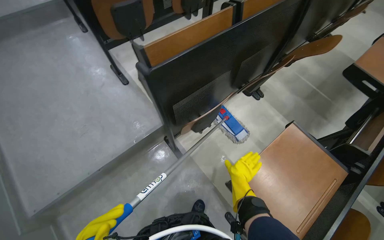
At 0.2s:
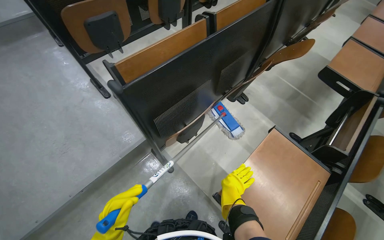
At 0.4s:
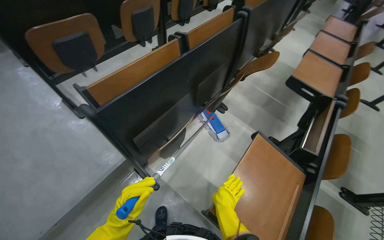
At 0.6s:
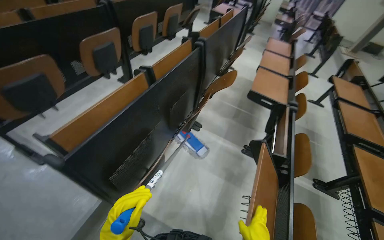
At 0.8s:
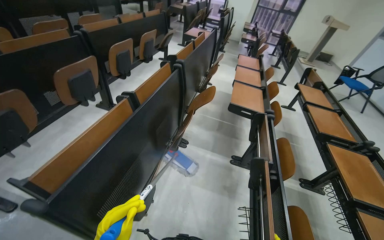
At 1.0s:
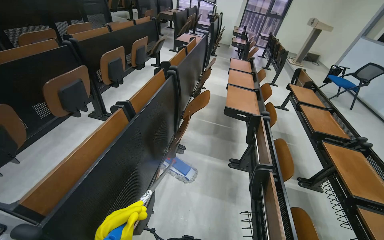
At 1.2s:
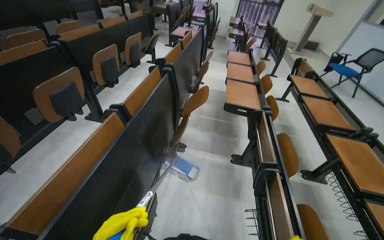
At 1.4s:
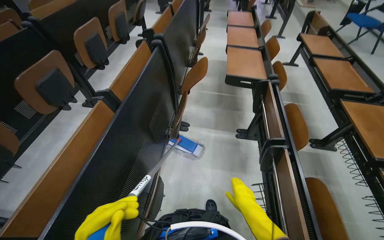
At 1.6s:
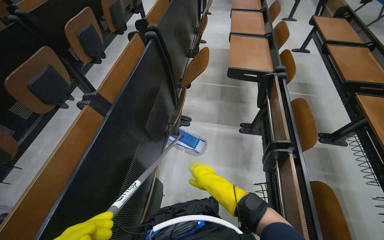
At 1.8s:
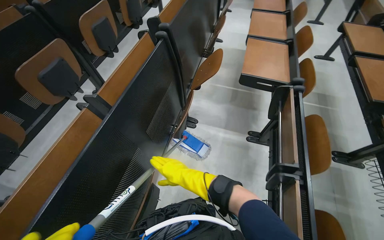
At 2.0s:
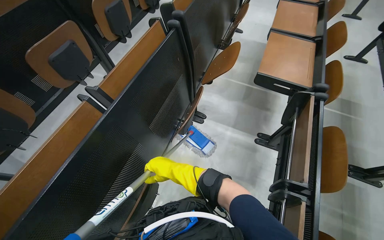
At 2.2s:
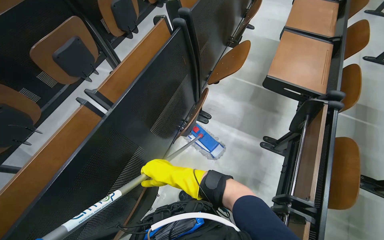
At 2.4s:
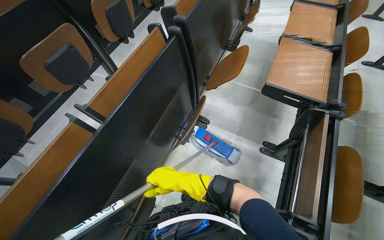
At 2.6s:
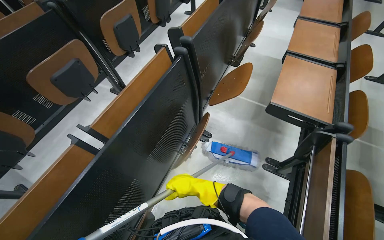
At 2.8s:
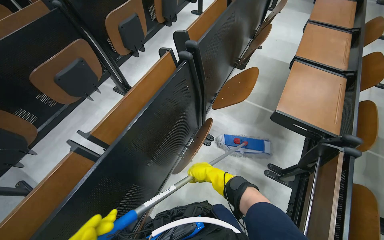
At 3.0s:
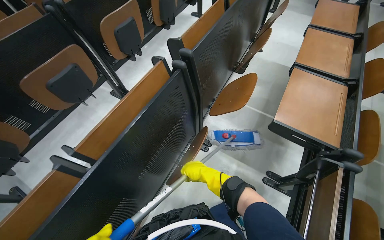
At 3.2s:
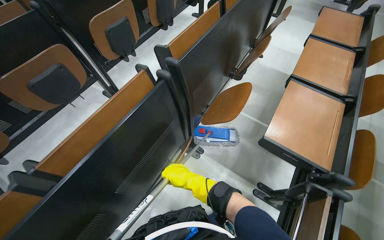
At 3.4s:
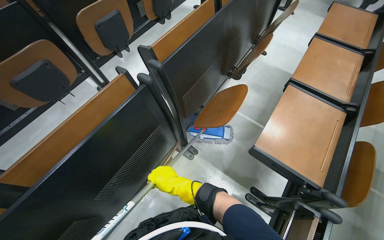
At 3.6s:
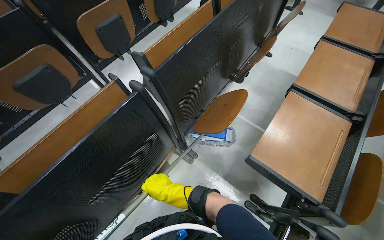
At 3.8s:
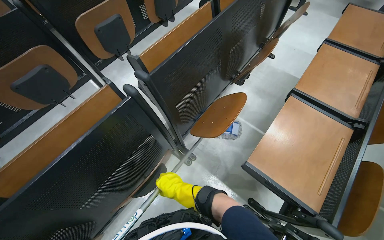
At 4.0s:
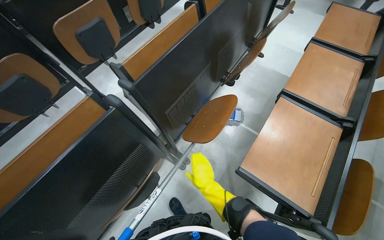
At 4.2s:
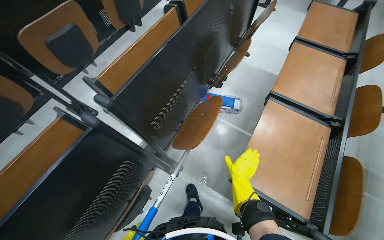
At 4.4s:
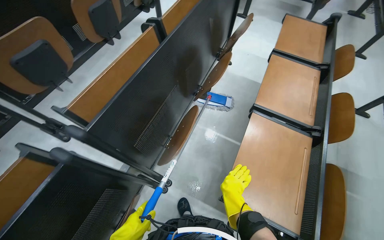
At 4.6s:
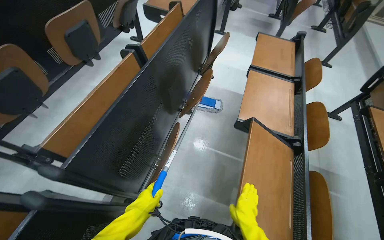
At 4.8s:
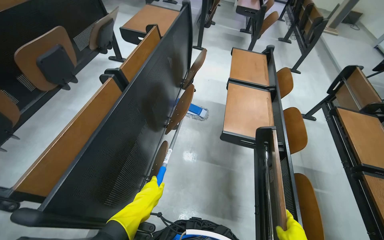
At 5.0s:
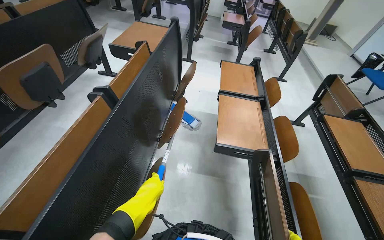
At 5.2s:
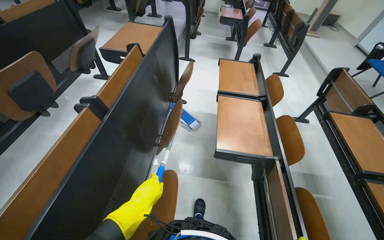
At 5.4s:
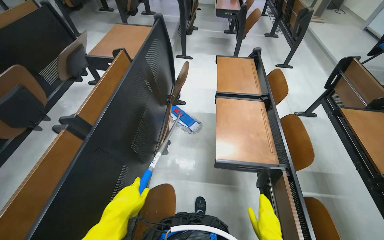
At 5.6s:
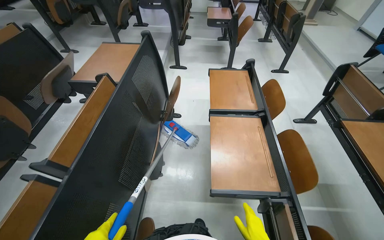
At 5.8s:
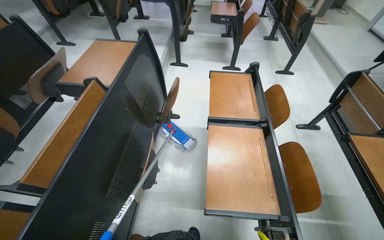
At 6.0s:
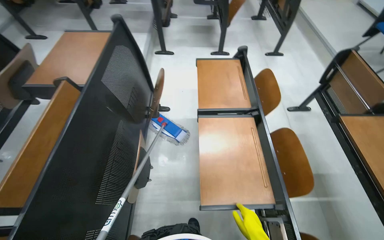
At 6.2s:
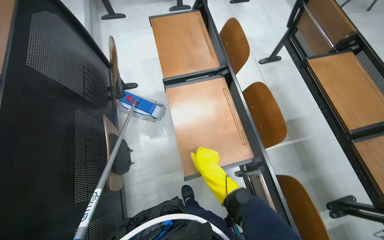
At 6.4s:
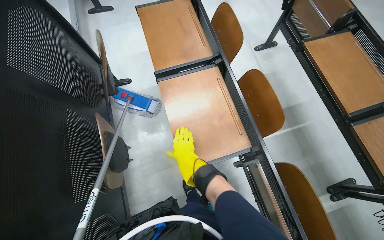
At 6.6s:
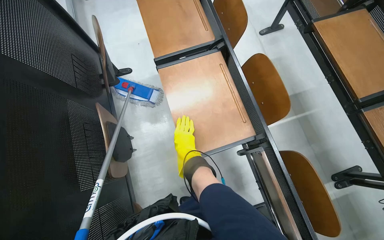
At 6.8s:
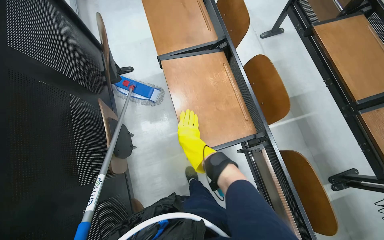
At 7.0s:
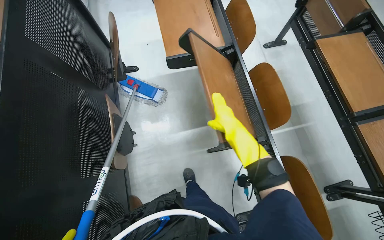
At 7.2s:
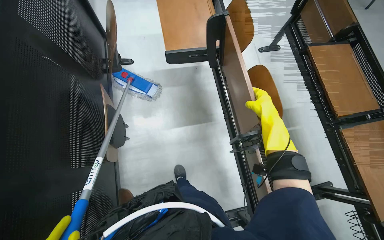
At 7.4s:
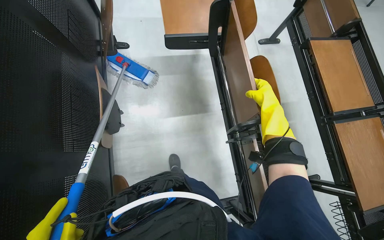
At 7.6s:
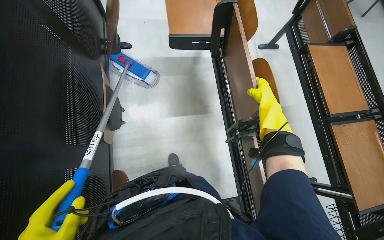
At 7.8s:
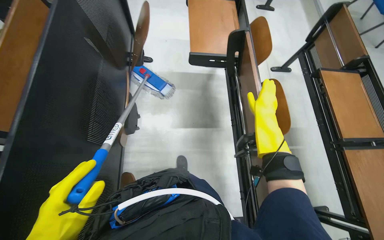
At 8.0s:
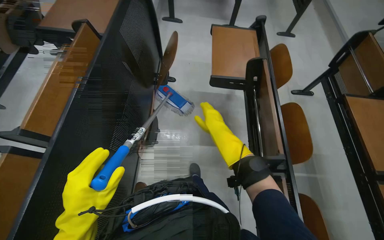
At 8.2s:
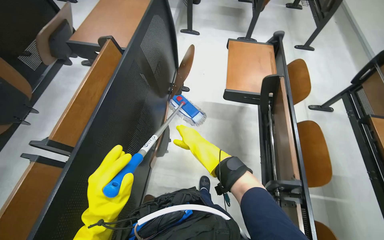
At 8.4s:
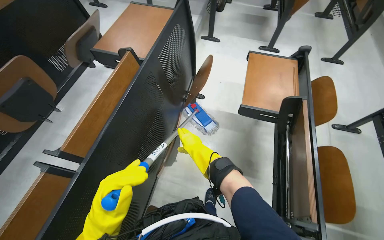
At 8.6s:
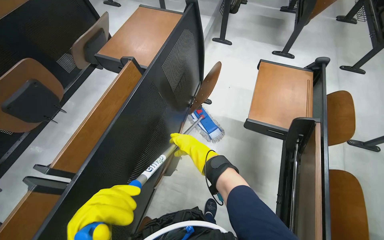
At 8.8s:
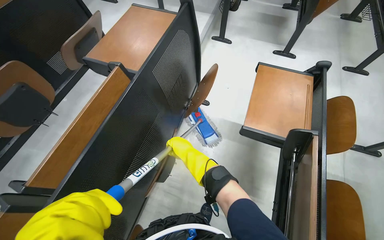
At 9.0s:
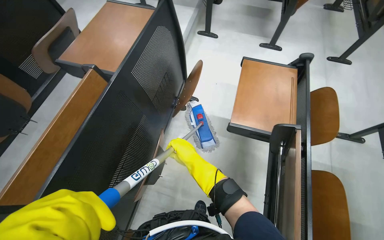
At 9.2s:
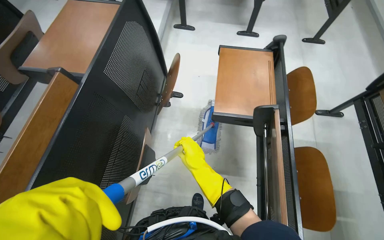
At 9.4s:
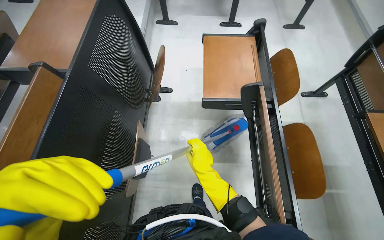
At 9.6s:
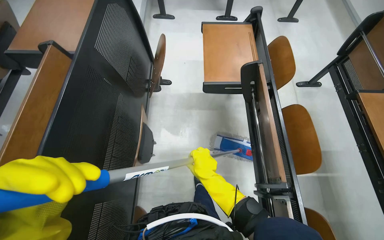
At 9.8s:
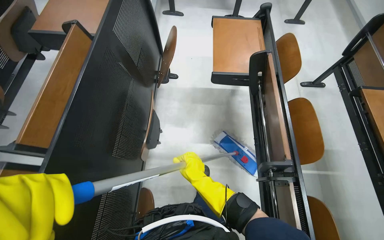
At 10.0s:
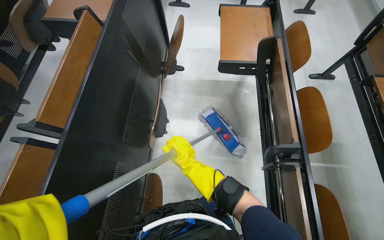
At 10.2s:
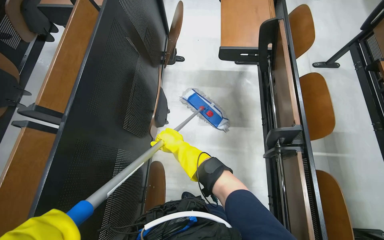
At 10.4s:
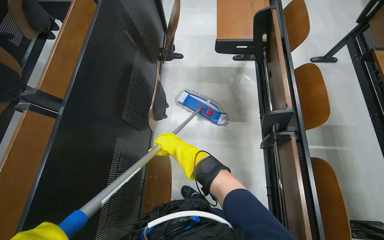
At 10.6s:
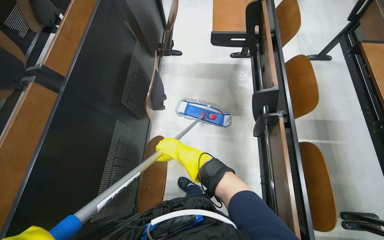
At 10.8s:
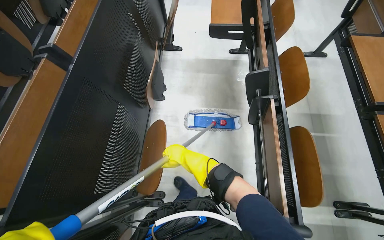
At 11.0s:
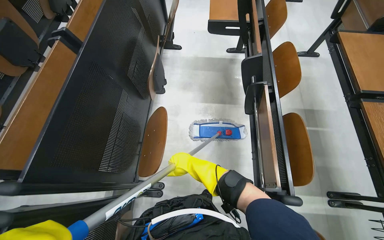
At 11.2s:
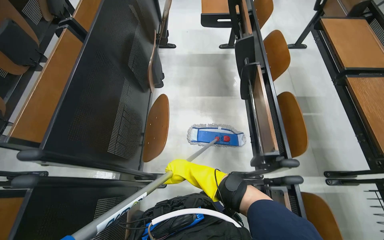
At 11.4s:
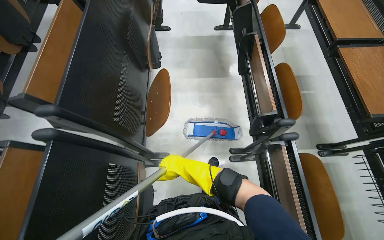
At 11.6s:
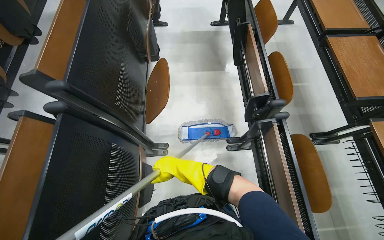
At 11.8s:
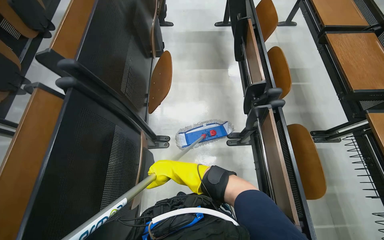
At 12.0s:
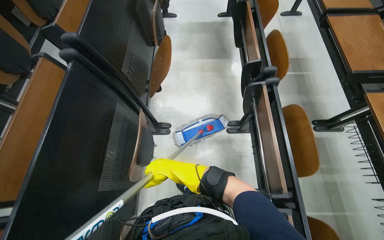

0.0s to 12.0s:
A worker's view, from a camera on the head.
Job: mopping floor.
The whole recording: Mopping lecture hall floor. The worker washes the mop, then mops the floor of the lecture hall, moving between rows of desks.
0.0s to 1.6s: The wearer's head swings approximately 45 degrees to the right.
1.6s to 3.0s: The wearer moves about 50 cm. The wearer looks roughly 20 degrees further to the left.
3.0s to 4.4s: The head travels some 50 cm.
4.4s to 6.0s: The head travels about 60 cm. The wearer's head swings some 25 degrees to the right.
6.0s to 7.6s: The wearer looks about 20 degrees further downward.
7.6s to 9.0s: The wearer looks some 25 degrees further to the left. The wearer looks about 15 degrees further upward.
10.4s to 12.0s: The camera is carried roughly 90 cm.

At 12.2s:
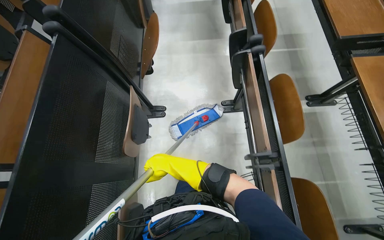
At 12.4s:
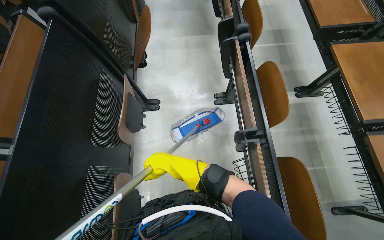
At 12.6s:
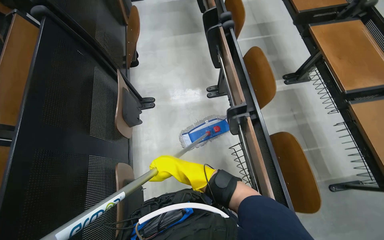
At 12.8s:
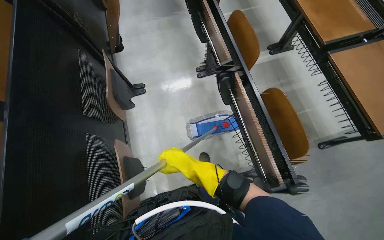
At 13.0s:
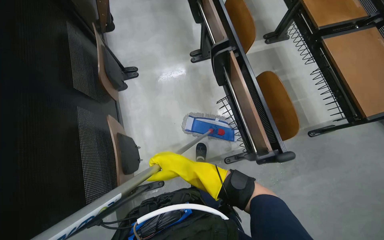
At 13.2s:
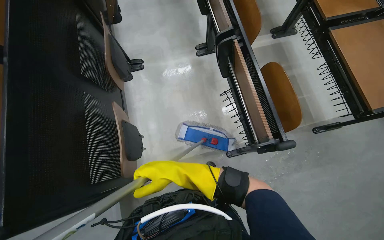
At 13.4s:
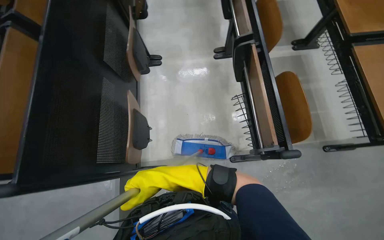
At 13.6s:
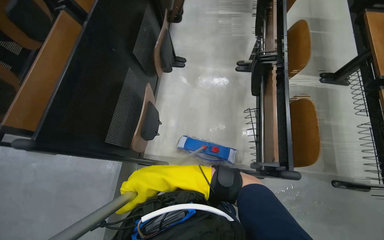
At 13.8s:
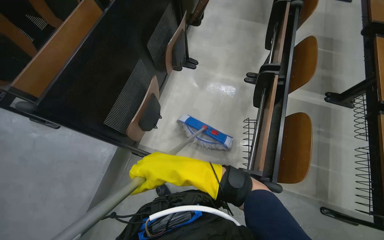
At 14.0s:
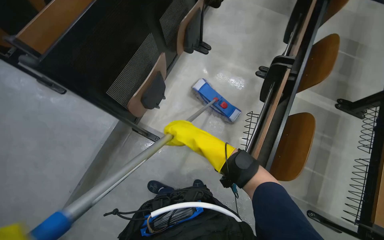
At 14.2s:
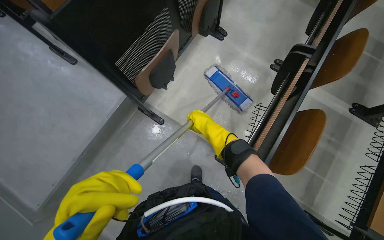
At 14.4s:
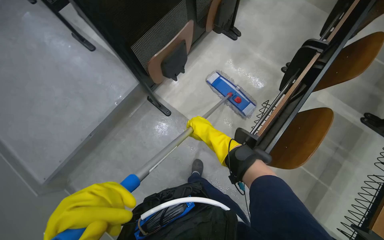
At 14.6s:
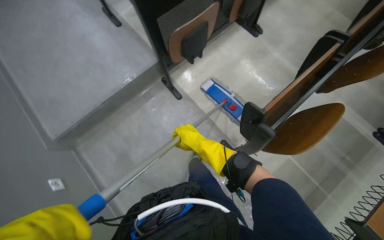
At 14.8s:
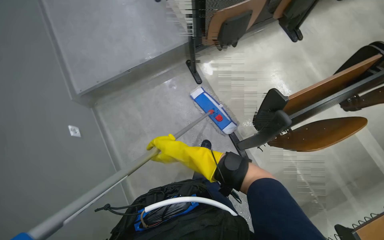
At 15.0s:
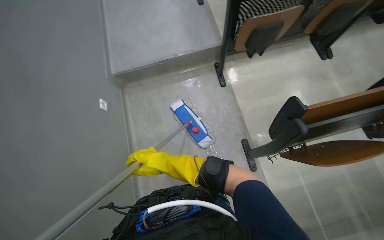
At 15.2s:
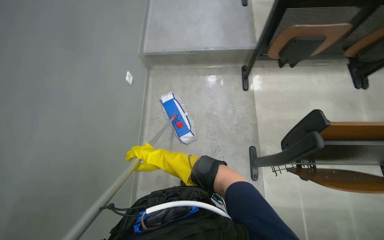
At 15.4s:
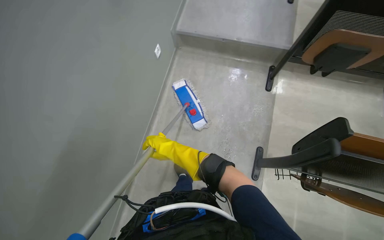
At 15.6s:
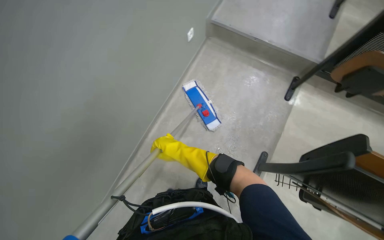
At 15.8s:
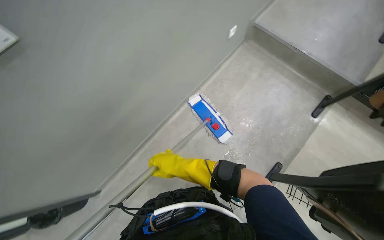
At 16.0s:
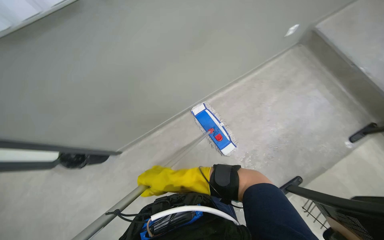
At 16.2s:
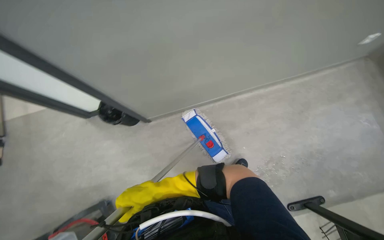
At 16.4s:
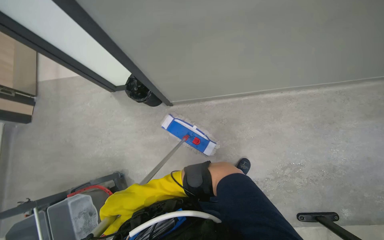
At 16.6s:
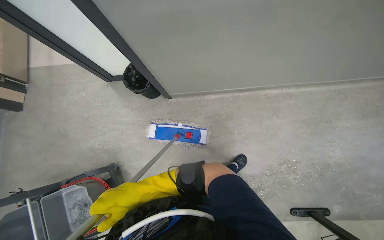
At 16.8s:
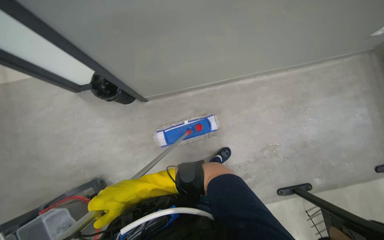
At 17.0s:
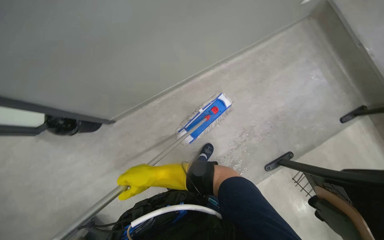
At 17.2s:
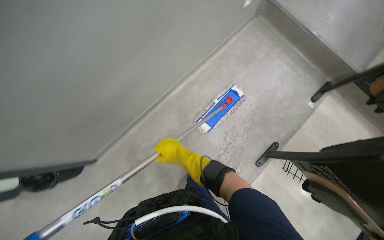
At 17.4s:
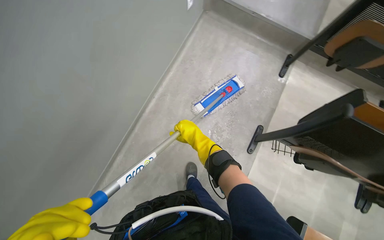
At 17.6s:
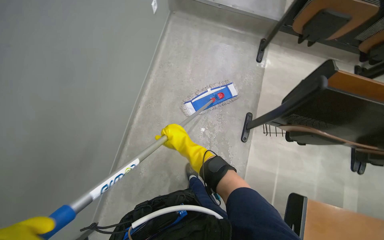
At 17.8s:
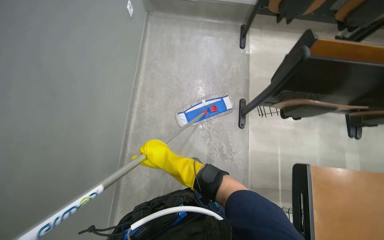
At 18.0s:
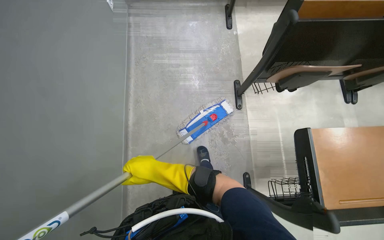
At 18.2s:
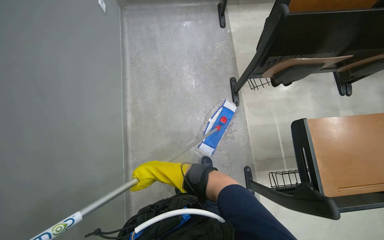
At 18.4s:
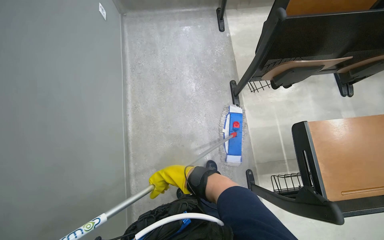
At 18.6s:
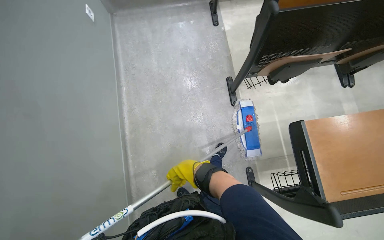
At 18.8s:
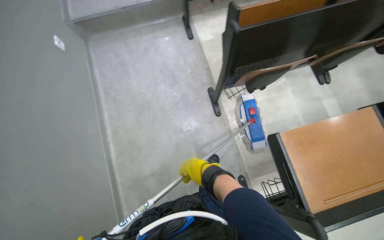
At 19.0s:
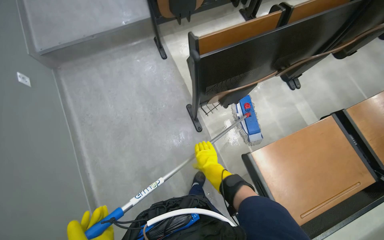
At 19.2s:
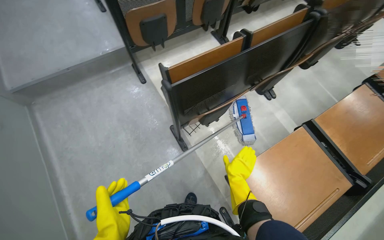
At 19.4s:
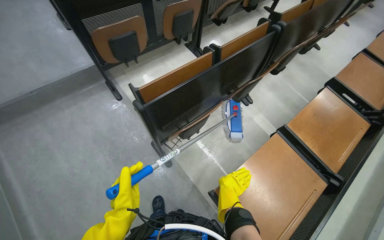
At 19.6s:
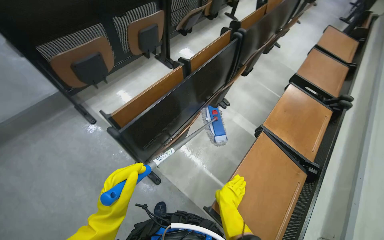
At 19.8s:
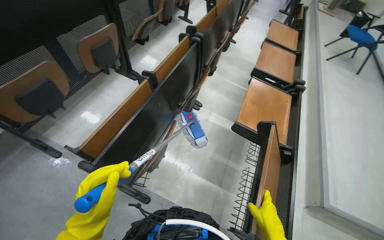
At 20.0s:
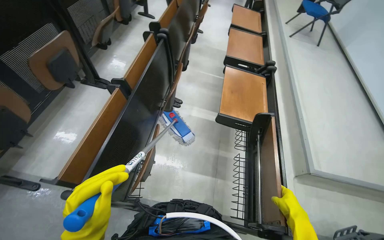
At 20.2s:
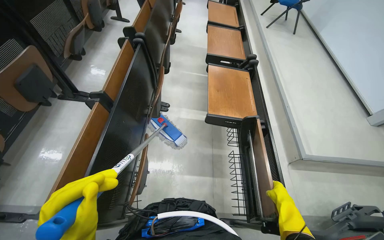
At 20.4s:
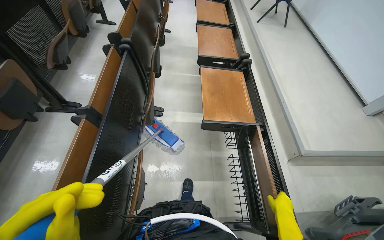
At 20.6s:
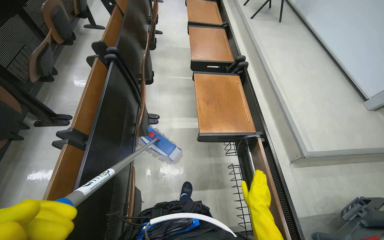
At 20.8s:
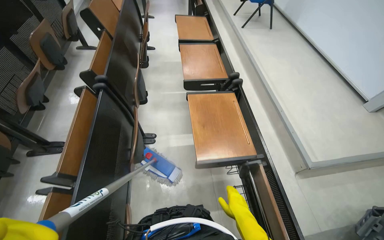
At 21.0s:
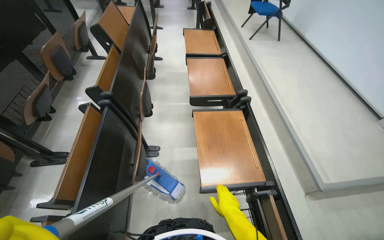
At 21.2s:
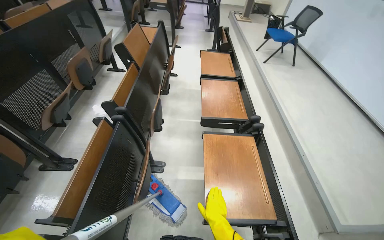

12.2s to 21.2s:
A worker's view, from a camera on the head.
Job: mopping floor.
The whole recording: Mopping lecture hall floor. The worker washes the mop, then mops the floor of the lecture hall, moving between rows of desks.
13.8s to 15.2s: The wearer's head swings about 60 degrees to the left.
15.2s to 16.6s: The head rotates about 90 degrees to the left. The view tips downward by approximately 20 degrees.
16.6s to 18.2s: The wearer looks about 95 degrees further to the right.
18.2s to 19.8s: The head travels roughly 50 cm. The head rotates about 60 degrees to the right. The view tips upward by about 15 degrees.
19.8s to 21.2s: The camera is carried some 50 cm.
